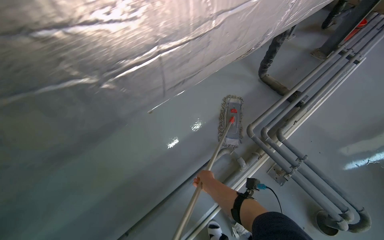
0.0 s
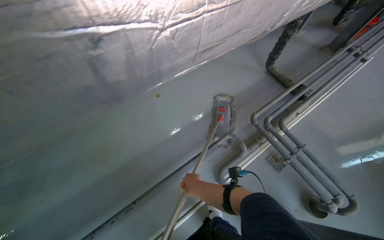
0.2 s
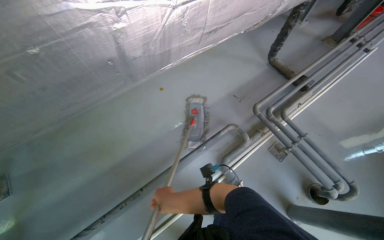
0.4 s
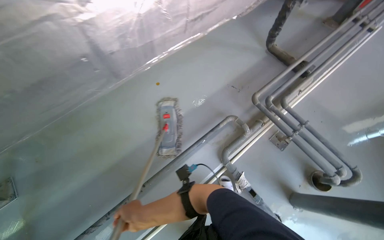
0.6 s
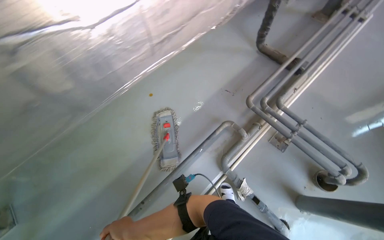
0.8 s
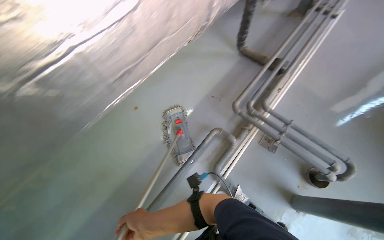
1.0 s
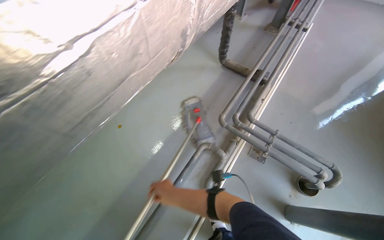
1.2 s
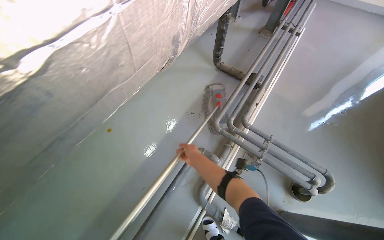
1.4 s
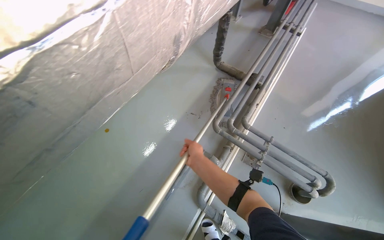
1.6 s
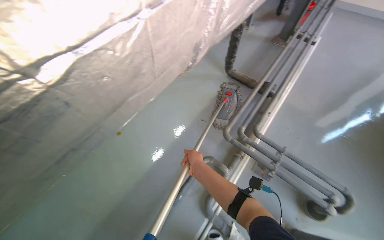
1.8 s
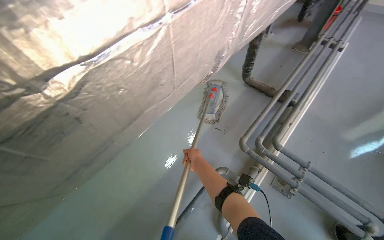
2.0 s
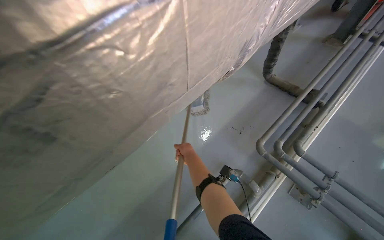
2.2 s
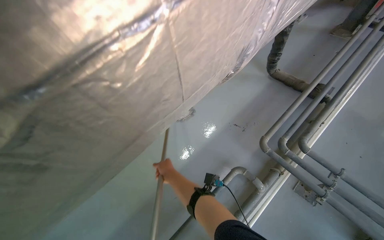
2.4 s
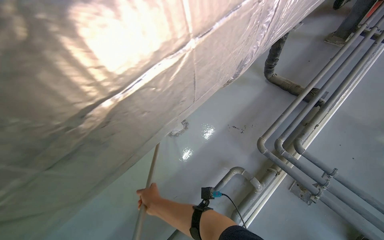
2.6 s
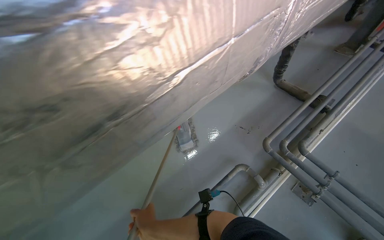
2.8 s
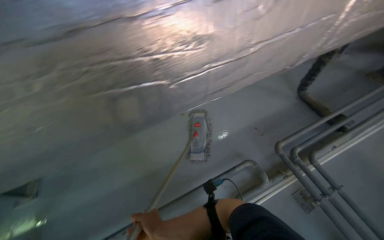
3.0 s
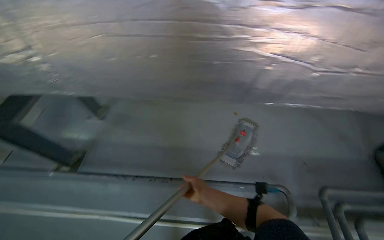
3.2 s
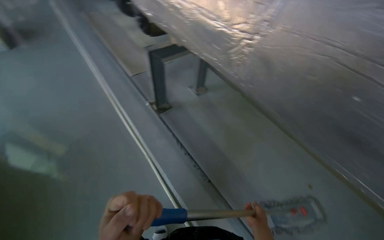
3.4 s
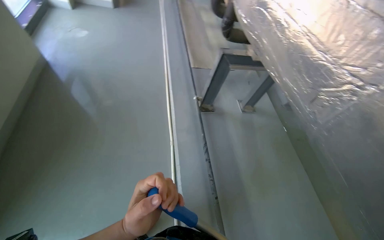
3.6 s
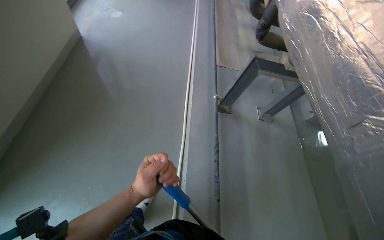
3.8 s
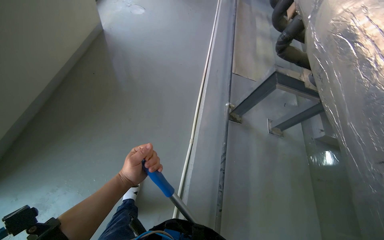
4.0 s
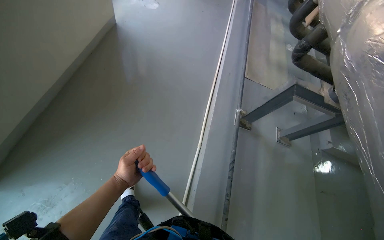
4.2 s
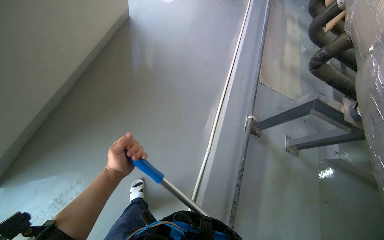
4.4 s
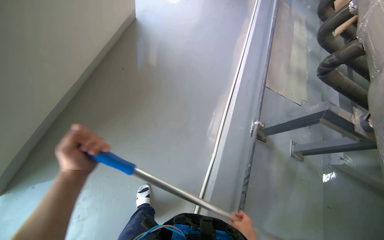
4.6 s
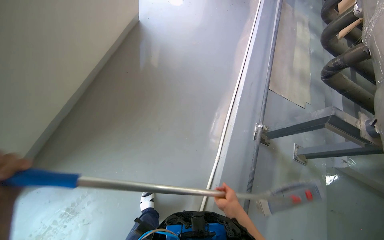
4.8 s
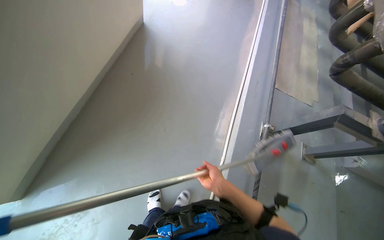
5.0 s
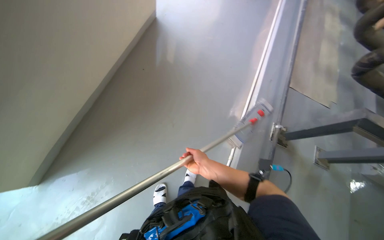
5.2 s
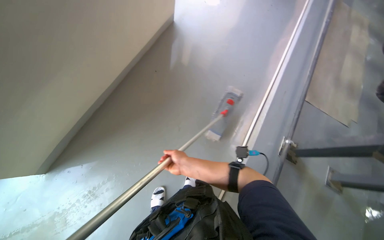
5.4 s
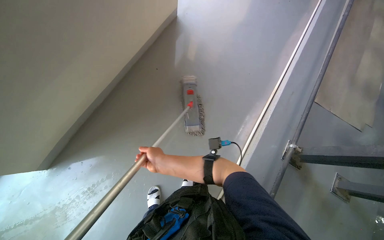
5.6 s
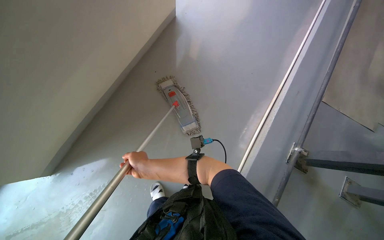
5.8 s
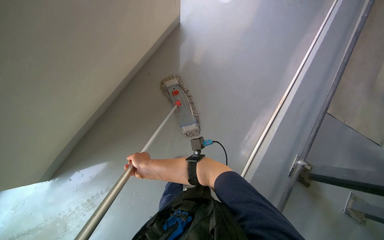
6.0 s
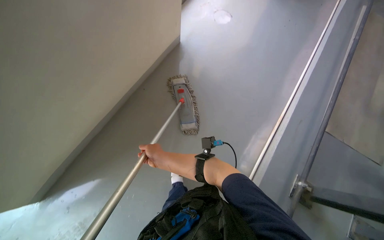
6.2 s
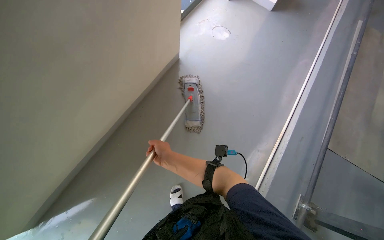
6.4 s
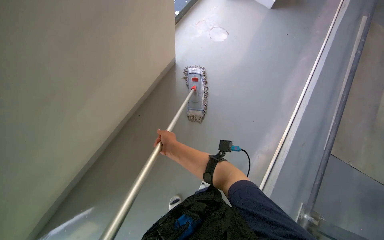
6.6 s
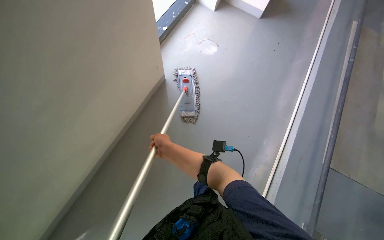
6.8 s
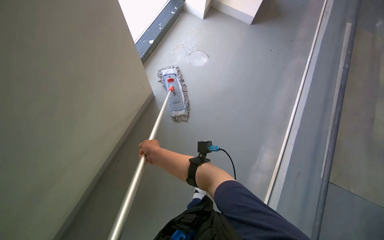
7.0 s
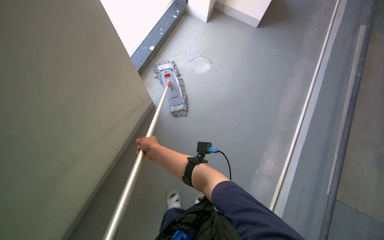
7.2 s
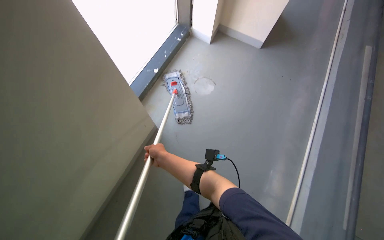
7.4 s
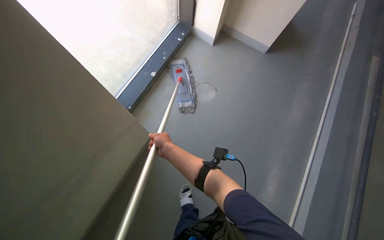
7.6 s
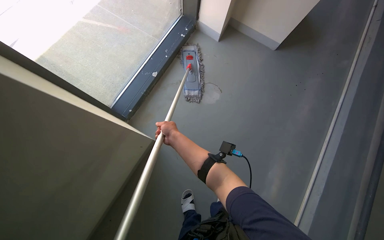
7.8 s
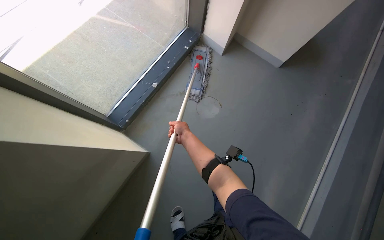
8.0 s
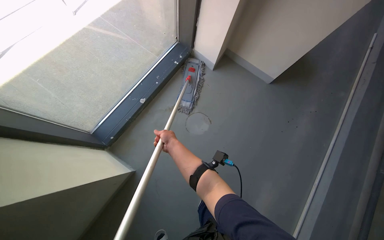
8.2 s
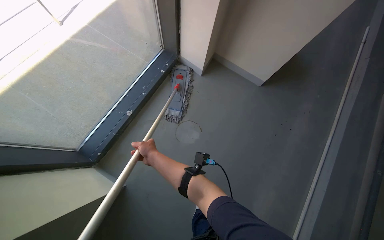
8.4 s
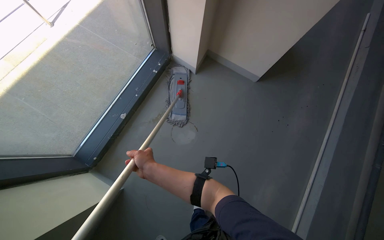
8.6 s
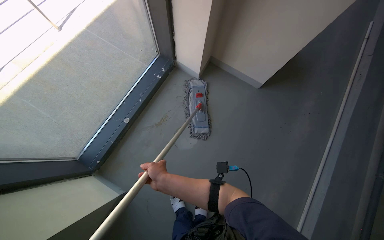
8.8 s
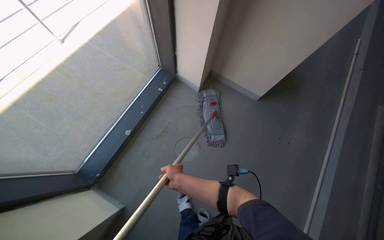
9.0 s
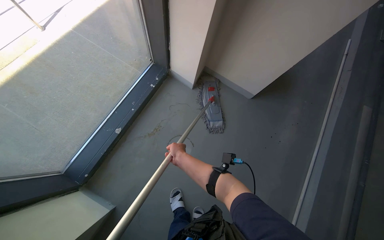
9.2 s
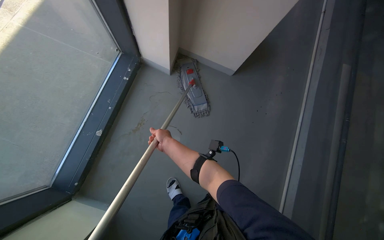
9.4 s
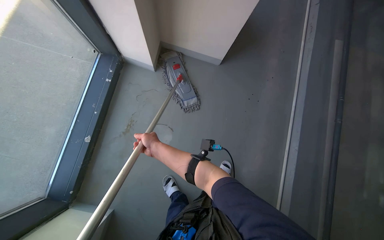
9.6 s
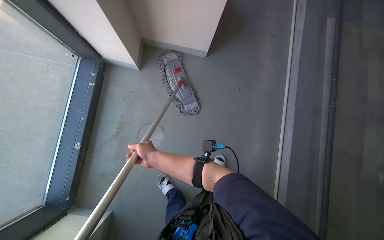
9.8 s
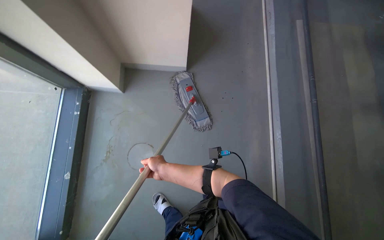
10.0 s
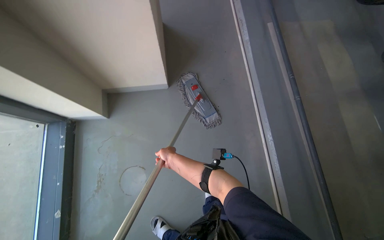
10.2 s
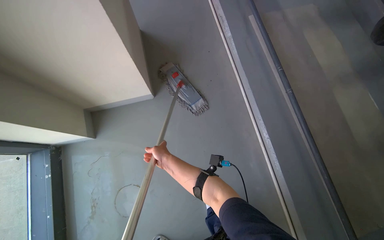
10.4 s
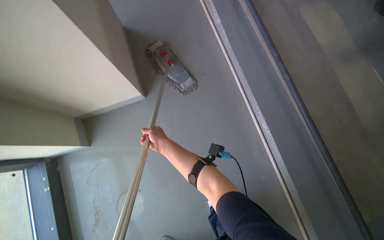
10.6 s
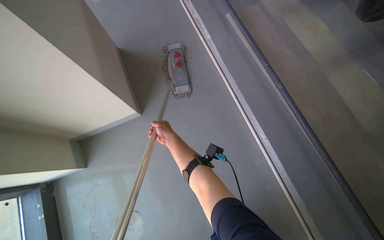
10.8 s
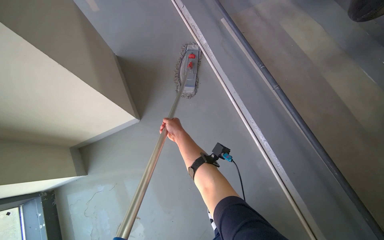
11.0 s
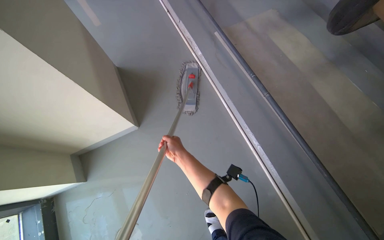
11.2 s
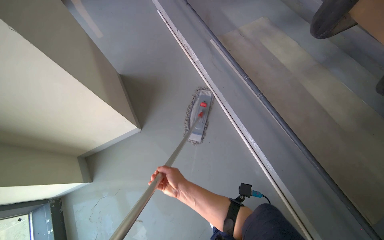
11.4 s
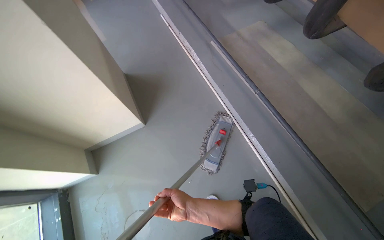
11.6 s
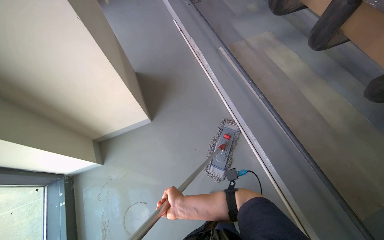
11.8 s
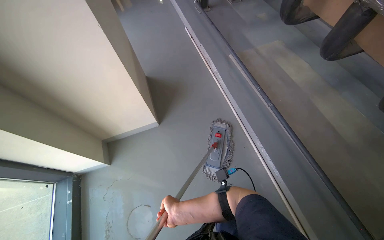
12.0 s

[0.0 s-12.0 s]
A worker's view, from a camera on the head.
Job: mopping floor.
The whole recording: Mopping floor. The worker mops the floor, occasionally wringing and adjusting the mop head.
0.0 to 1.6 s: The right hand travels up the picture by approximately 15 cm, and goes to the left and returns, some 25 cm each way.
1.6 to 3.0 s: The head rotates some 30 degrees to the left. The right hand travels to the left and down the picture by approximately 40 cm.
3.0 to 4.4 s: The camera travels approximately 90 cm. The wearer's head swings roughly 135 degrees to the left.
4.4 to 6.0 s: The head rotates approximately 20 degrees to the left.
6.0 to 7.6 s: The wearer moves approximately 1 m.
7.6 to 9.0 s: The camera is carried about 60 cm.
9.0 to 10.4 s: The right hand travels farther from the camera by roughly 20 cm.
10.4 to 12.0 s: The wearer looks about 15 degrees further upward. The right hand goes some 20 cm down the picture.

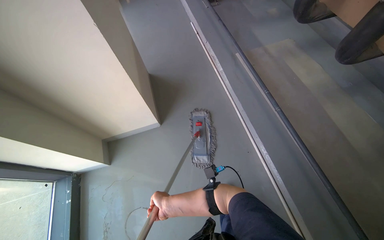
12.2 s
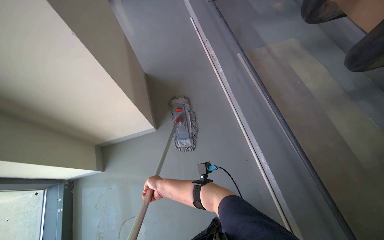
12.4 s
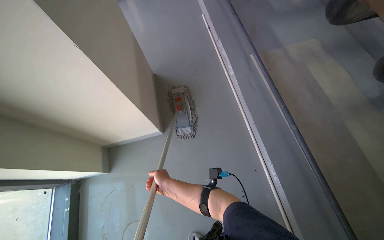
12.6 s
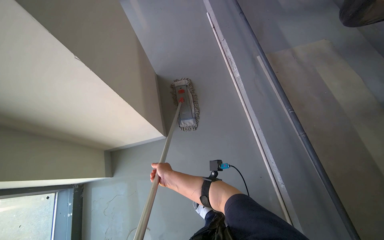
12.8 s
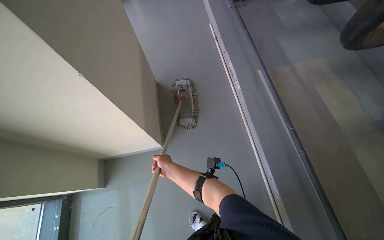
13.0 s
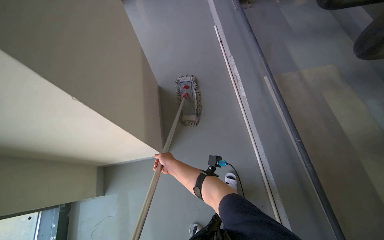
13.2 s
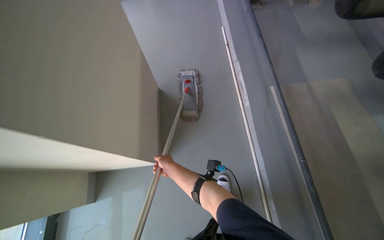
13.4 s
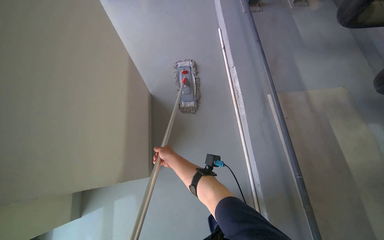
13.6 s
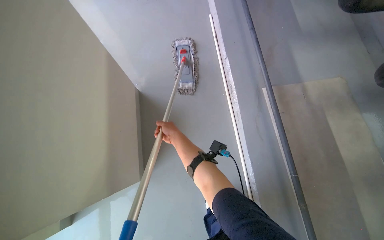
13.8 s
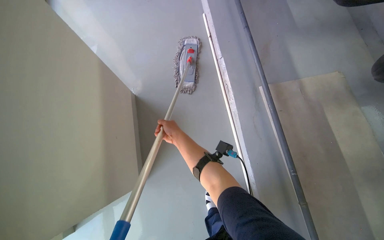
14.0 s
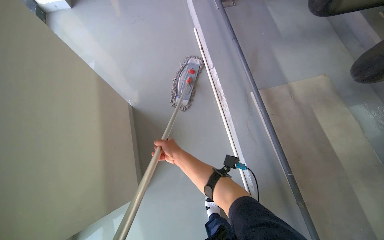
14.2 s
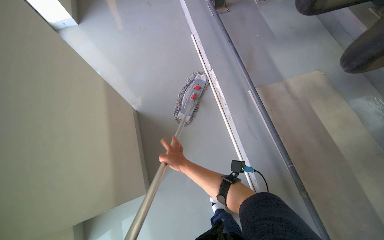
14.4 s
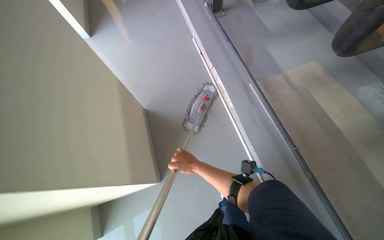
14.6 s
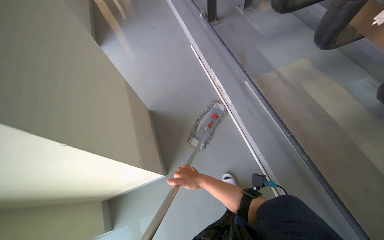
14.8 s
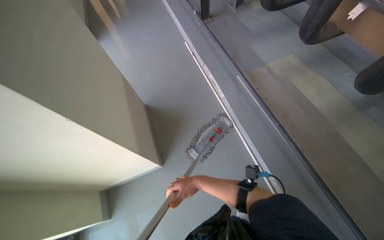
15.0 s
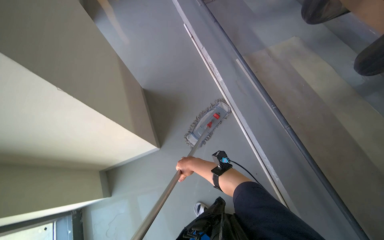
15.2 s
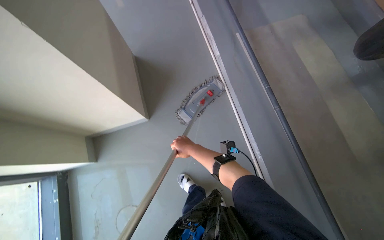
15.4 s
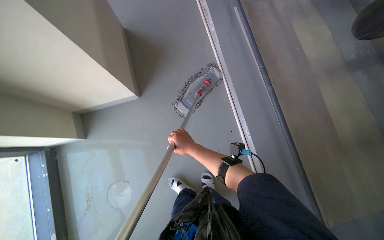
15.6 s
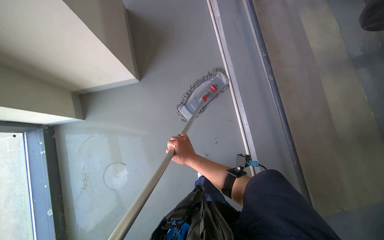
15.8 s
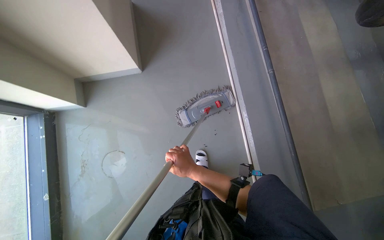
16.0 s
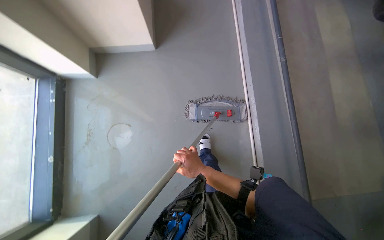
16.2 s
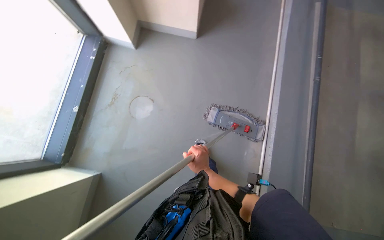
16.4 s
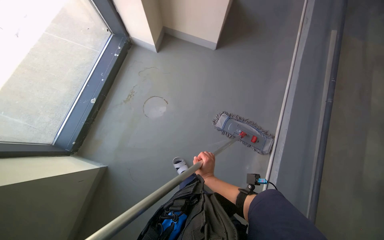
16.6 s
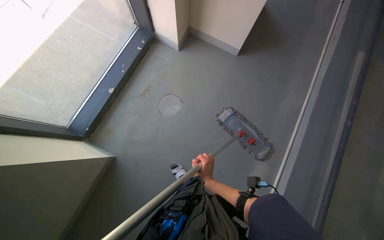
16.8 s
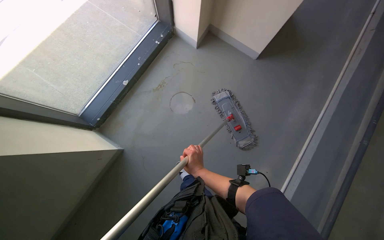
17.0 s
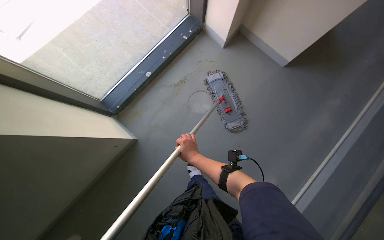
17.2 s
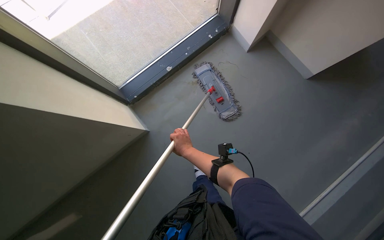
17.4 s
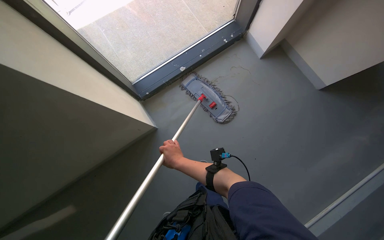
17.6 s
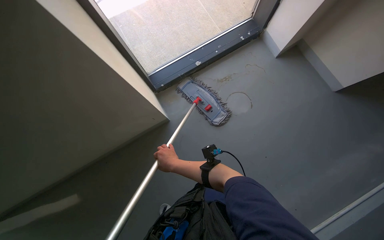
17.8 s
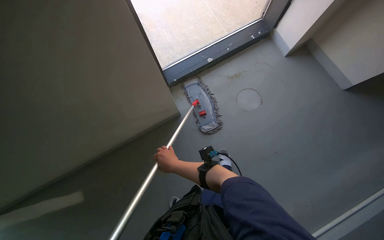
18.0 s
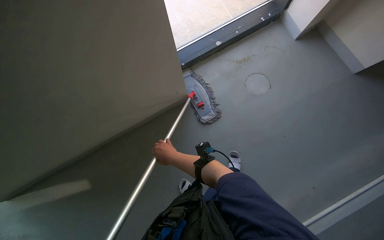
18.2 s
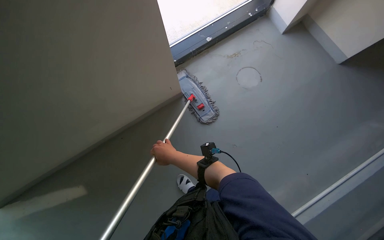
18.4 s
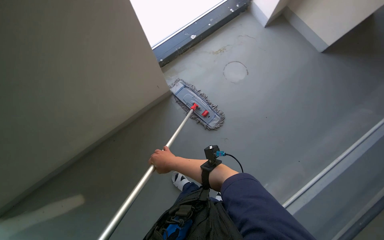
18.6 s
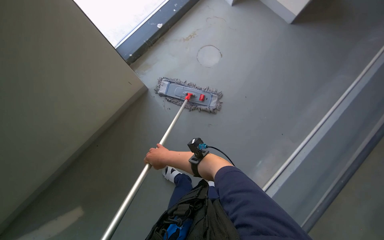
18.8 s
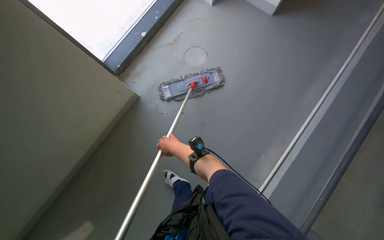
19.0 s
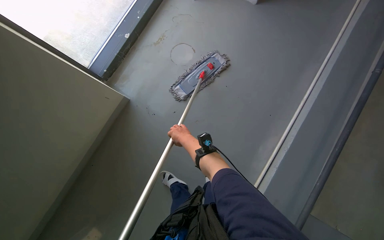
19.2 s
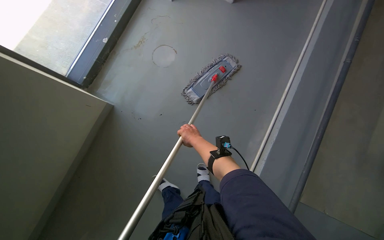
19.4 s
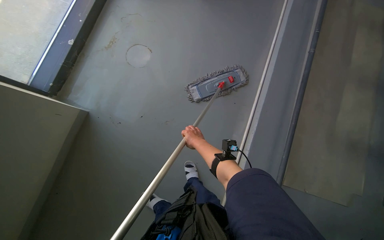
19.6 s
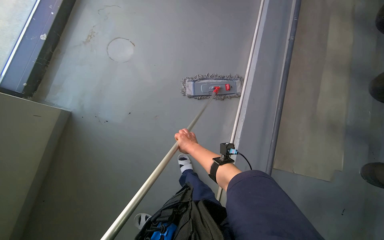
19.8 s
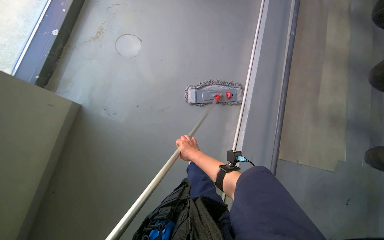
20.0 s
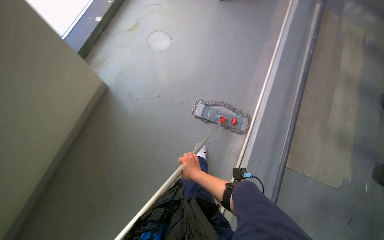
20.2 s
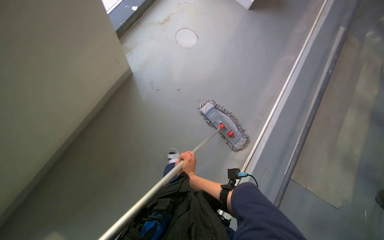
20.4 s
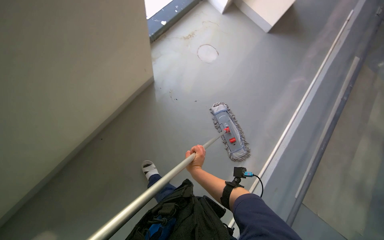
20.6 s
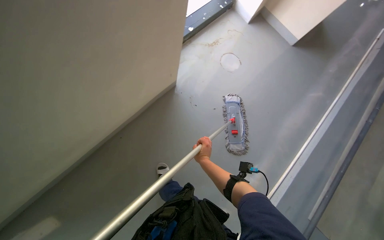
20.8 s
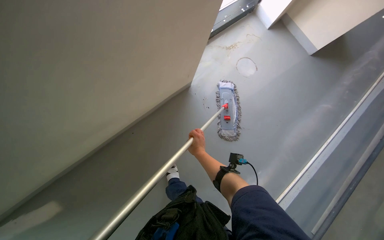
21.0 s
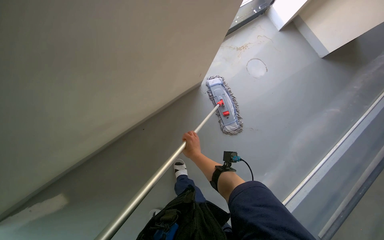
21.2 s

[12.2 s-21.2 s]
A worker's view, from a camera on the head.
Job: mopping floor.
The whole recording: Mopping floor. The worker mops the floor, occasionally wringing and adjusting the mop head.
12.2 to 13.8 s: The head travels about 90 cm.
13.8 to 15.2 s: The camera travels some 60 cm.
15.2 to 16.6 s: The wearer looks about 25 degrees further downward. The scene rotates clockwise by roughly 55 degrees.
16.6 to 18.2 s: The wearer's head swings some 45 degrees to the left.
19.8 to 21.2 s: The wearer moves about 40 cm. The wearer's head swings about 50 degrees to the left.
